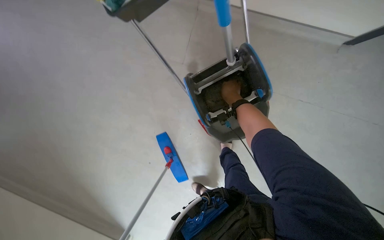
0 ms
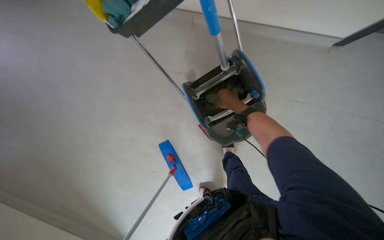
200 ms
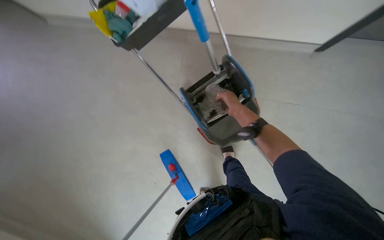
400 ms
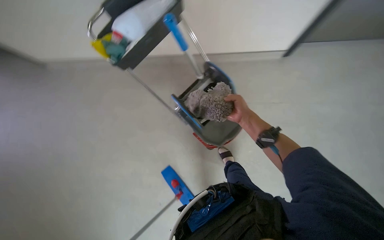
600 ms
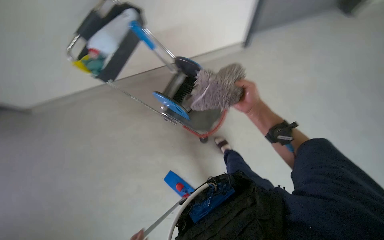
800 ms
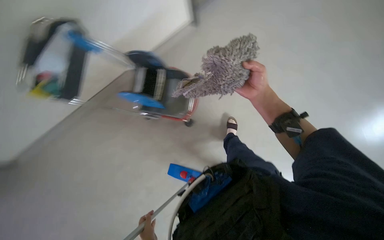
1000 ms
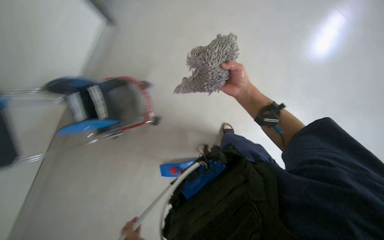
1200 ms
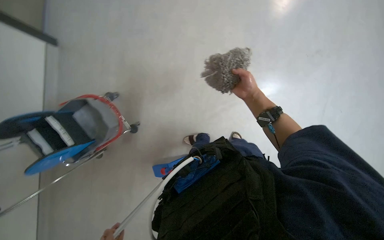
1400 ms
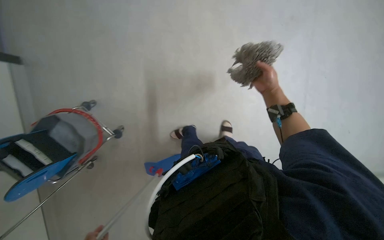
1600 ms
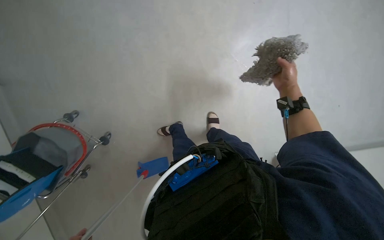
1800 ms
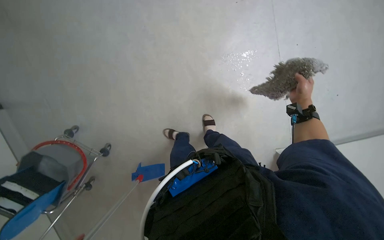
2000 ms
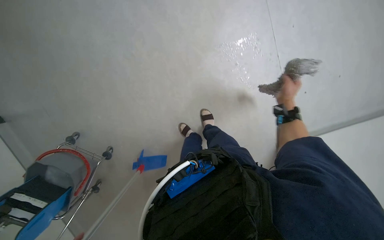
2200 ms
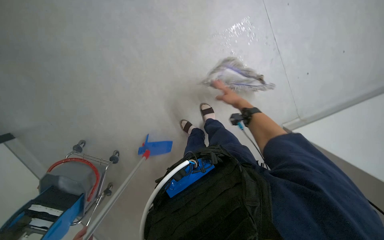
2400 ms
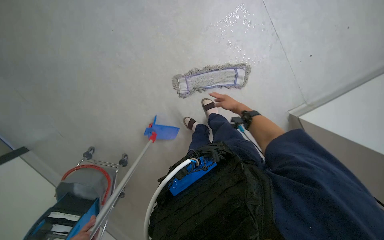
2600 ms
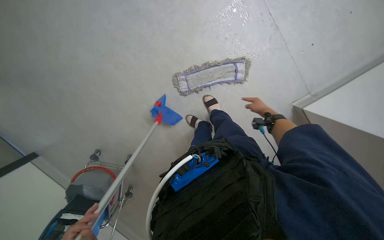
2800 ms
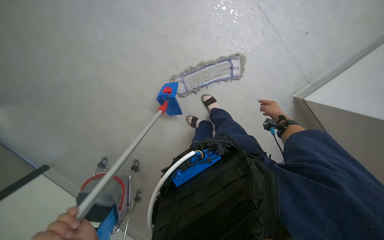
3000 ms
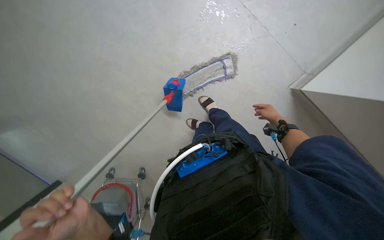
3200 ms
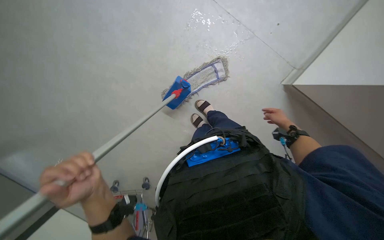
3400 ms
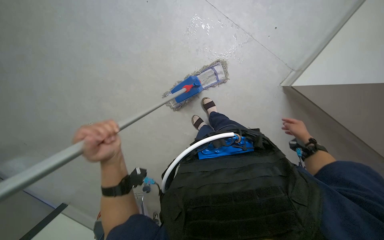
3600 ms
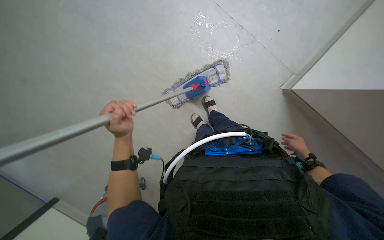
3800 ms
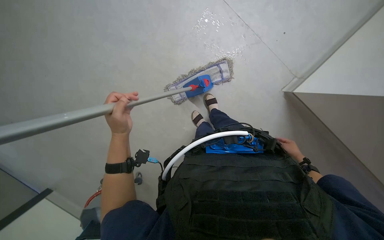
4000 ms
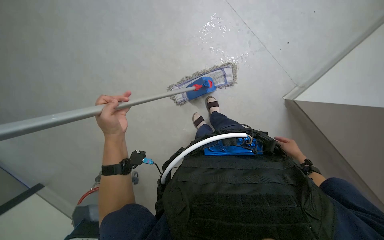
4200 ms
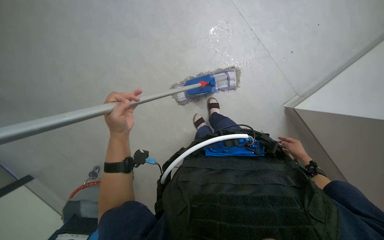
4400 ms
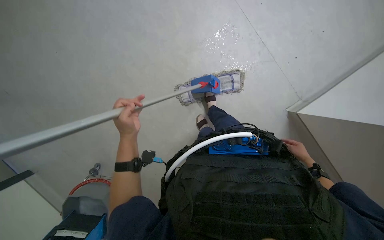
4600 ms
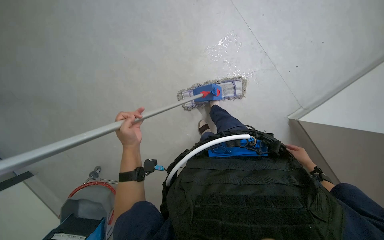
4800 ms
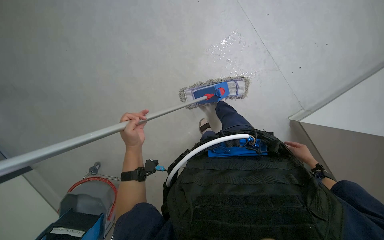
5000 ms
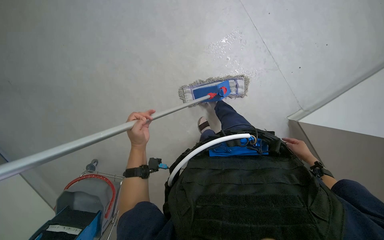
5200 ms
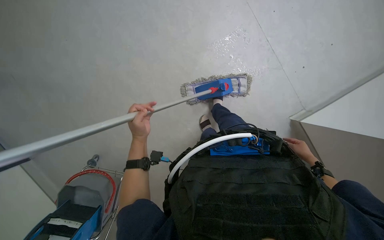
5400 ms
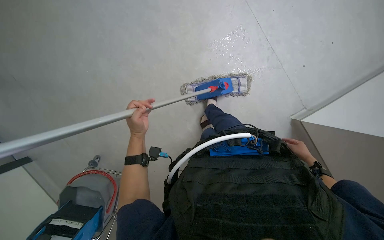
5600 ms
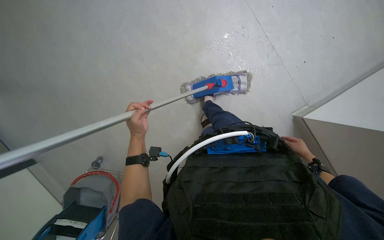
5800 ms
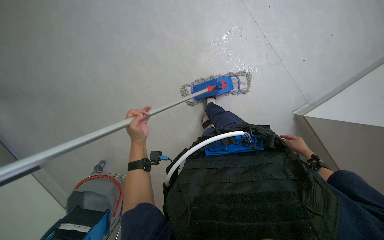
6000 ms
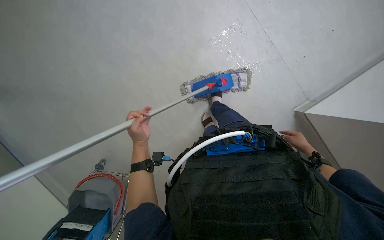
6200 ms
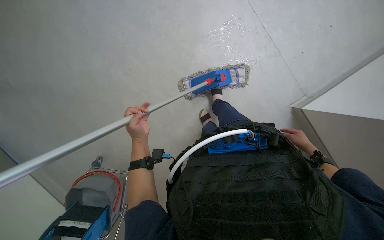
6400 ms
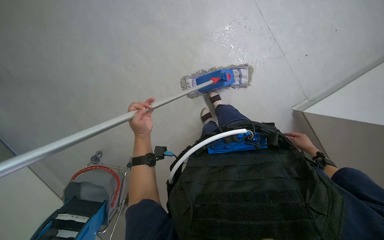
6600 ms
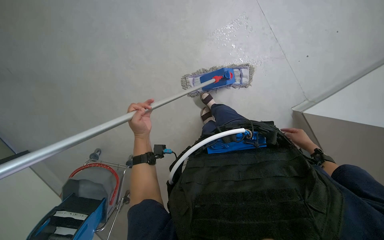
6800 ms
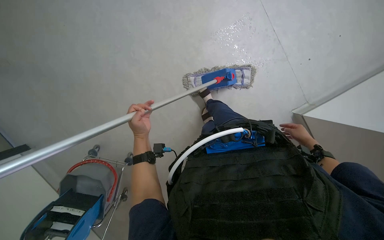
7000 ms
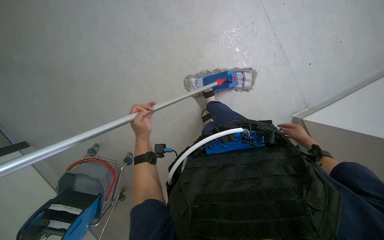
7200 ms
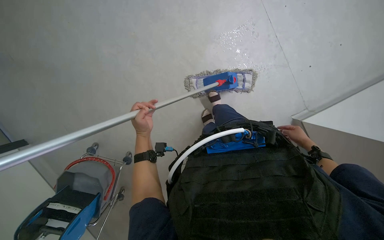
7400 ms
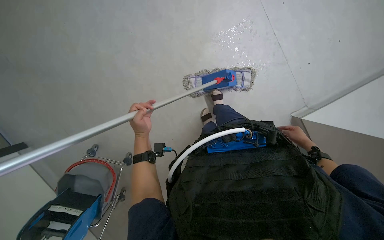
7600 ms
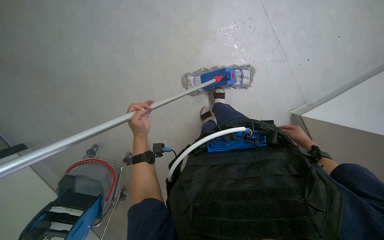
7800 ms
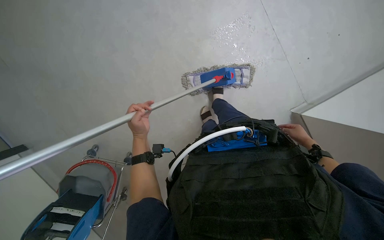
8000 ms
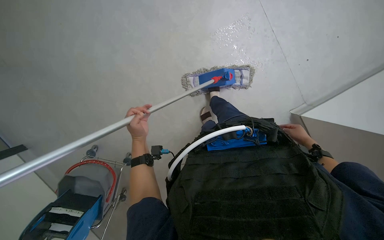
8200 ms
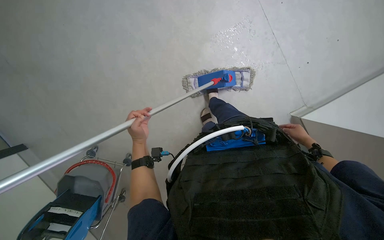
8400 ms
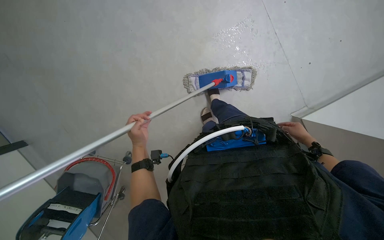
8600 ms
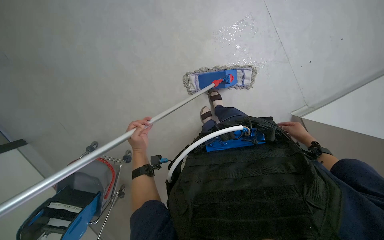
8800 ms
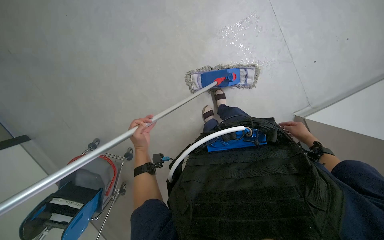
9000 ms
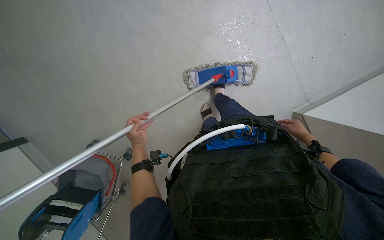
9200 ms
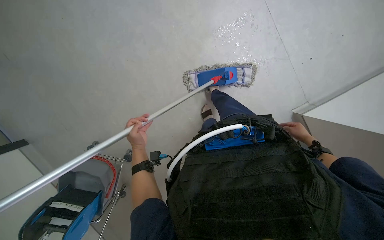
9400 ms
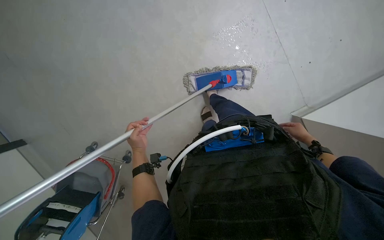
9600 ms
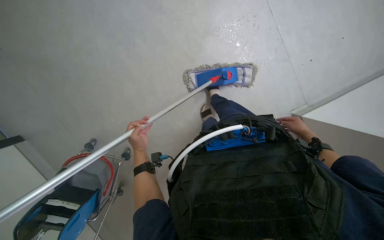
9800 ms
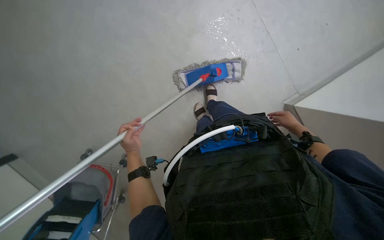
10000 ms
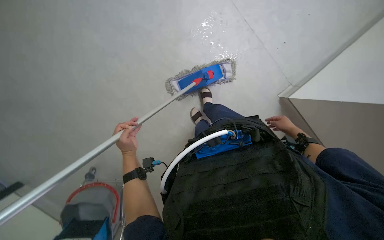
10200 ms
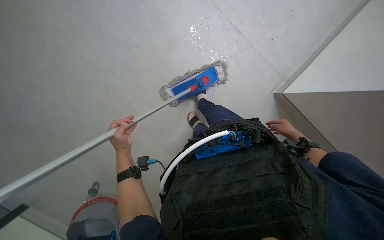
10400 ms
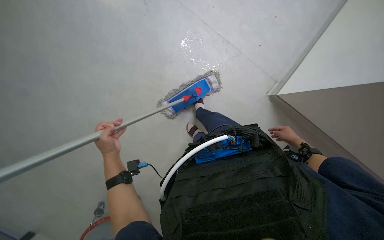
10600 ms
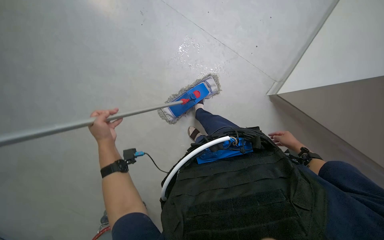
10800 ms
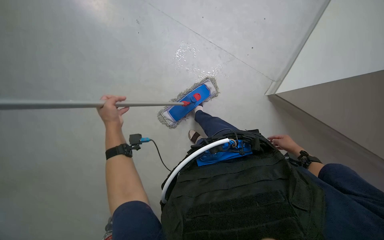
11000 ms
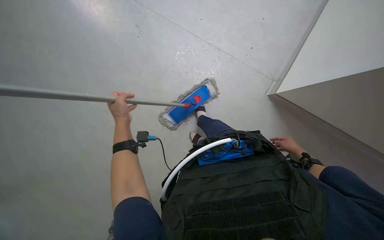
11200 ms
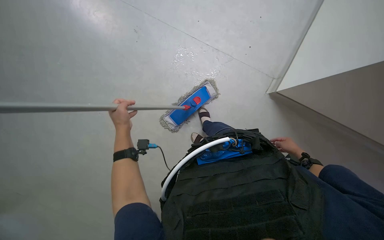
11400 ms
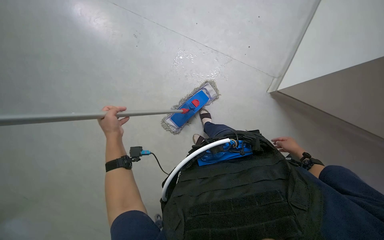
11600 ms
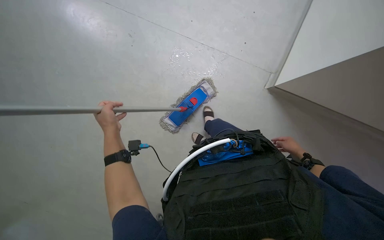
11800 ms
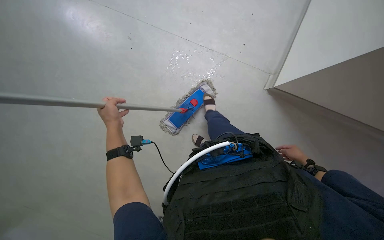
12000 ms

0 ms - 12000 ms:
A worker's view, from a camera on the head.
Job: mopping floor.
The whole recording: Mopping office floor. The worker mops the office floor, periodically detaching, rinsing, and reattaching the mop head.
0 ms - 1600 ms: The view tips upward by roughly 20 degrees. The scene turns about 40 degrees counterclockwise in the picture.
3000 ms - 4400 ms: The right hand moves down the picture, nearer to the camera and to the right, about 20 cm.
6000 ms - 7600 ms: The hands are busy where they are.
7600 ms - 9000 ms: The hands are busy where they are.
10400 ms - 12000 ms: The right hand travels down the picture by approximately 15 cm. Meanwhile the left hand moves up the picture, approximately 20 cm.

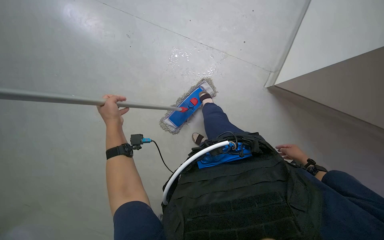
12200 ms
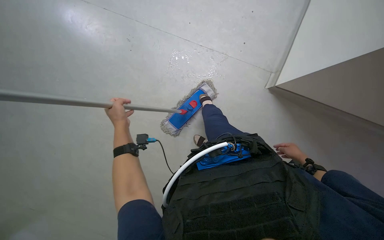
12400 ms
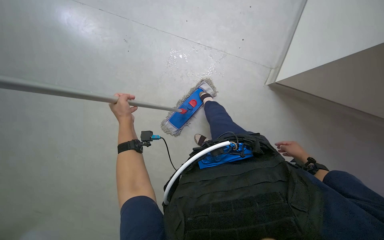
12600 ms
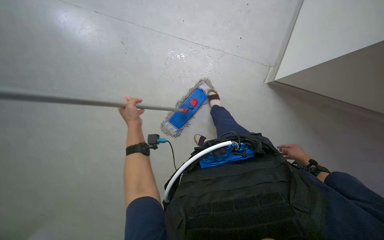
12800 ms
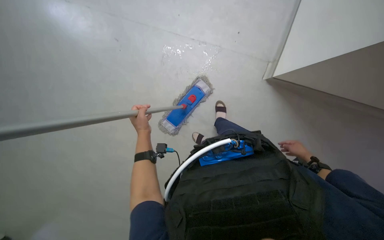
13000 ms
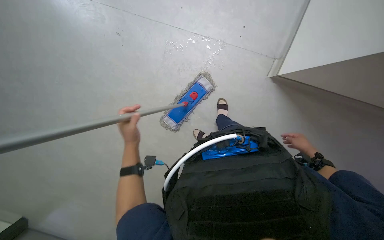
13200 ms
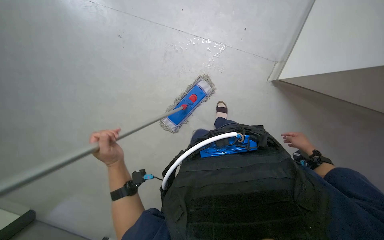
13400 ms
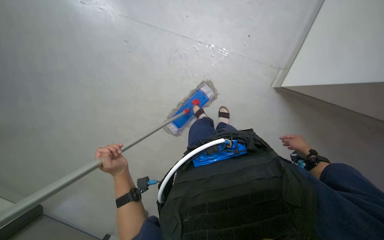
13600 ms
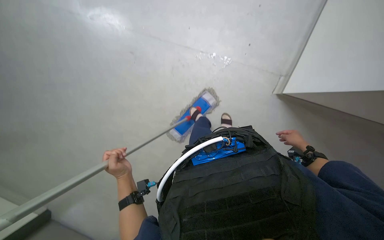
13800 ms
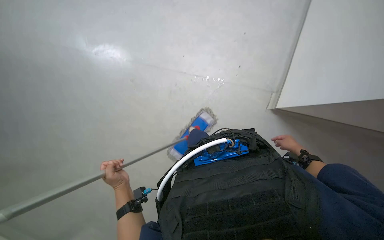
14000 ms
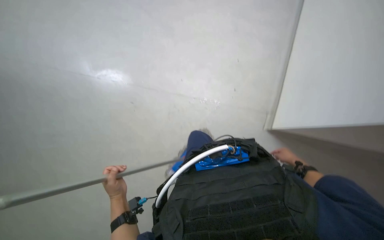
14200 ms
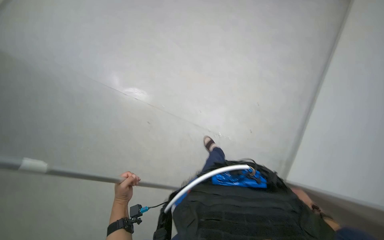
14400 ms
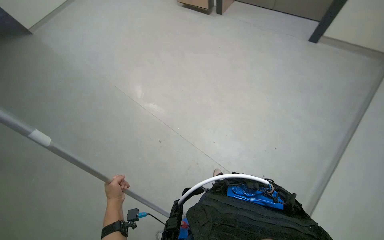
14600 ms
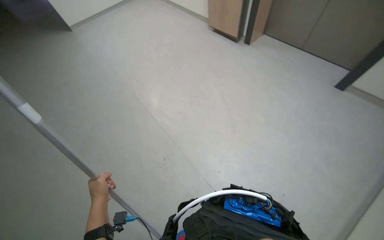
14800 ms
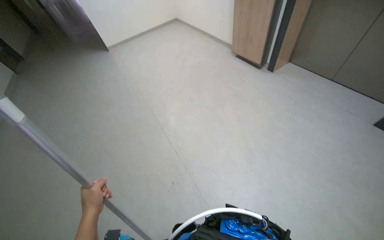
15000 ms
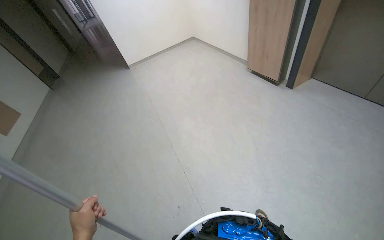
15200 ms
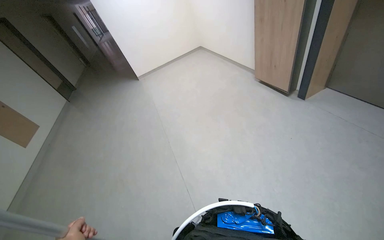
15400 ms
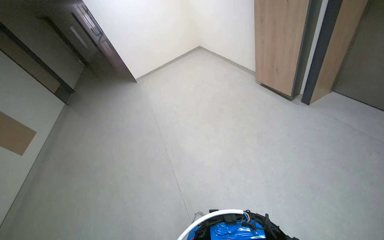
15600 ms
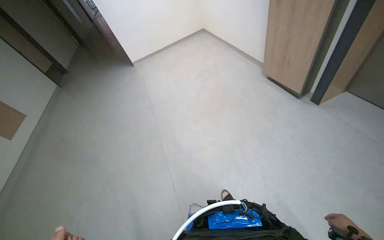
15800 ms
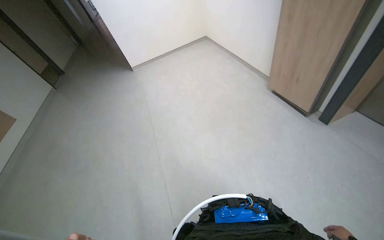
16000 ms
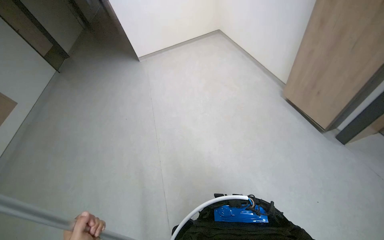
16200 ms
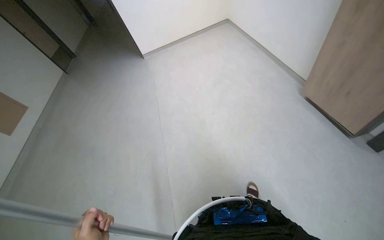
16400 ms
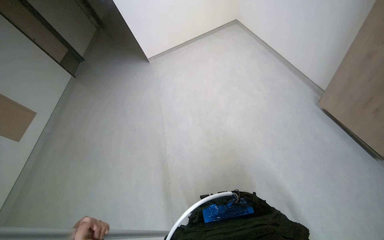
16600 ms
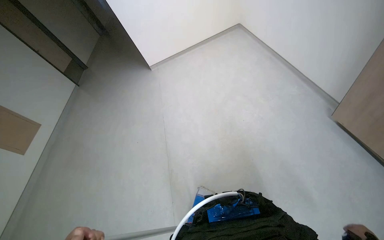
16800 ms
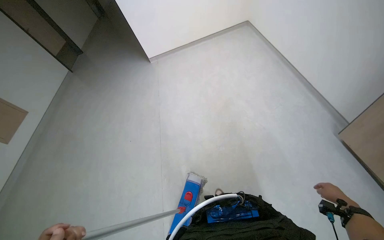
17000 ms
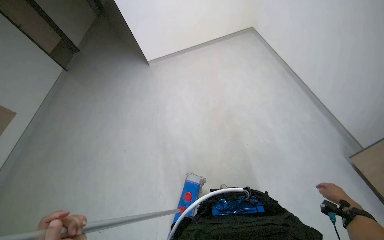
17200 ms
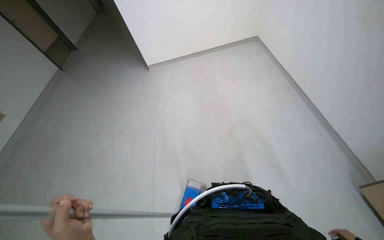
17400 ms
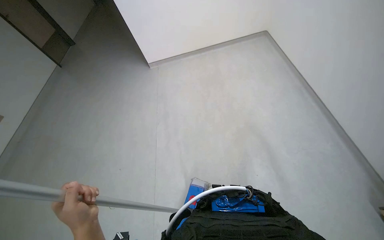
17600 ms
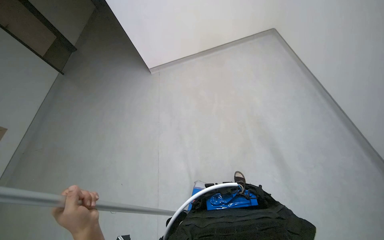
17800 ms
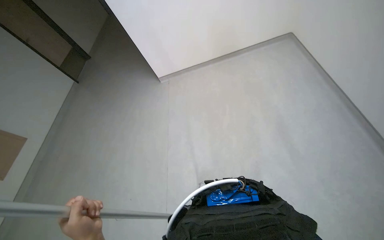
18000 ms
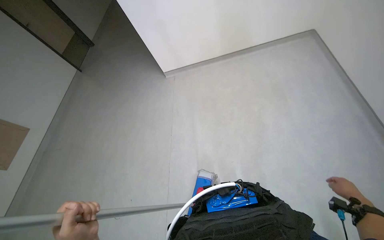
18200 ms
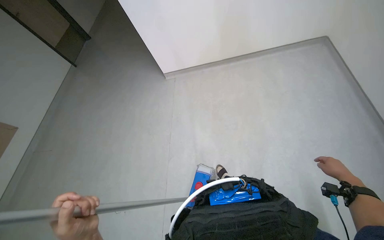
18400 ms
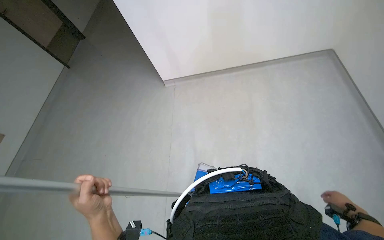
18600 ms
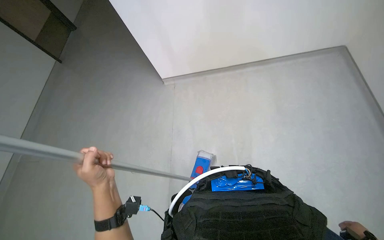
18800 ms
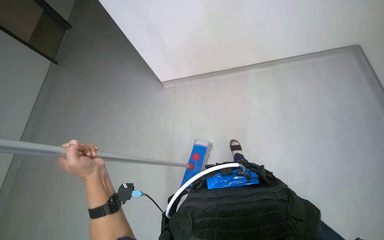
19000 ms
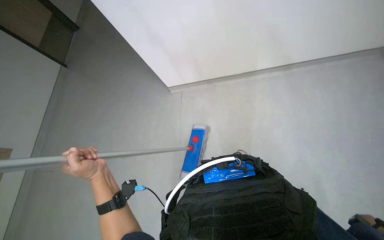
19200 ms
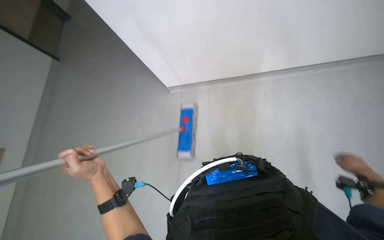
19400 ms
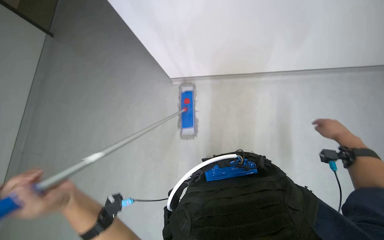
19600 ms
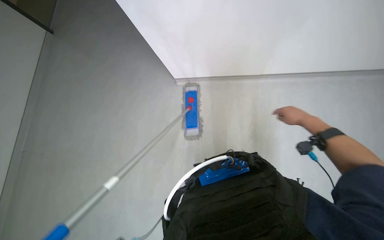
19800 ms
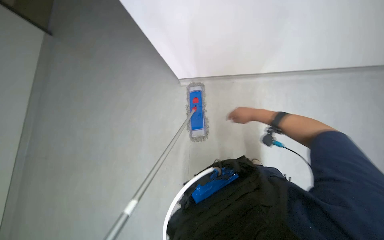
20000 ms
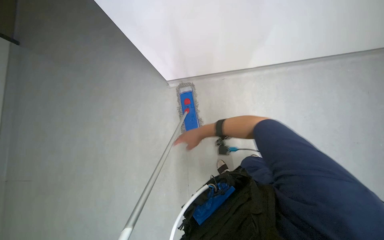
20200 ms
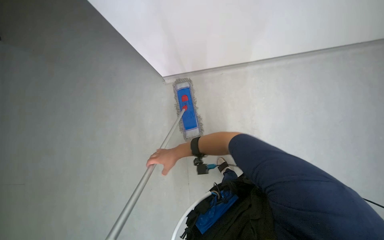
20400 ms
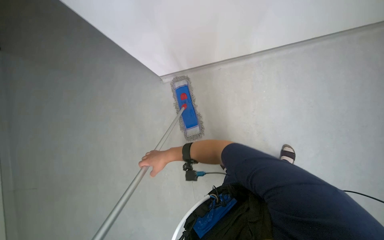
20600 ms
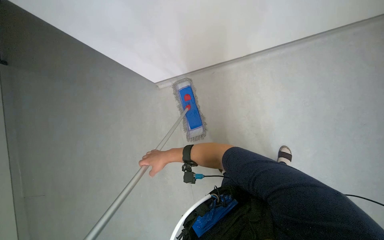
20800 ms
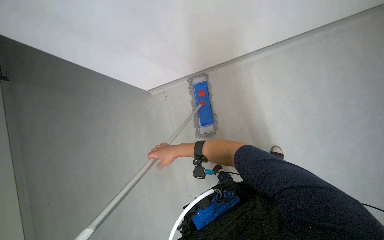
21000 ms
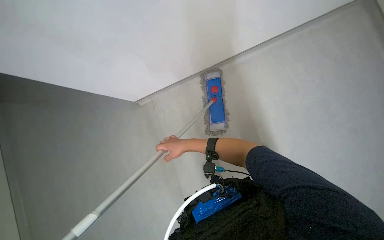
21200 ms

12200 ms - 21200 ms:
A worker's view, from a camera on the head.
Job: mopping floor.
The whole recording: Mopping office floor. The worker mops the office floor, periodically detaching, rinsing, and reattaching the mop head.
12200 ms - 13800 ms: The right hand travels up the picture by some 10 cm. Meanwhile the left hand is displaced down the picture by about 15 cm.
13800 ms - 15200 ms: The wearer looks approximately 35 degrees further to the left. The view tips upward by approximately 60 degrees.
15200 ms - 16600 ms: The head travels about 1 m.
16600 ms - 18200 ms: The wearer moves some 40 cm.
18200 ms - 19800 ms: The wearer looks approximately 15 degrees further downward.
19800 ms - 21200 ms: The right hand travels to the left and down the picture by some 50 cm.
